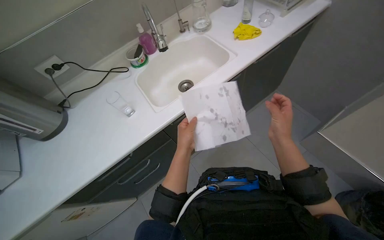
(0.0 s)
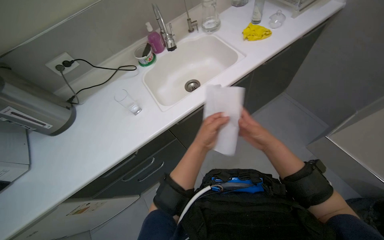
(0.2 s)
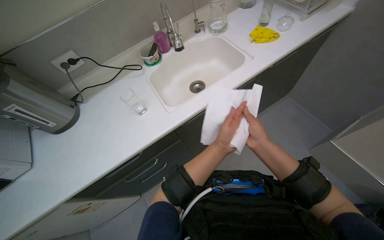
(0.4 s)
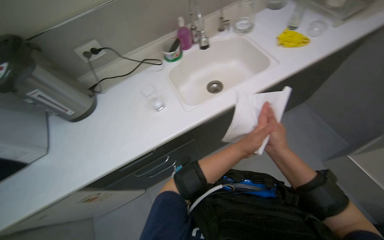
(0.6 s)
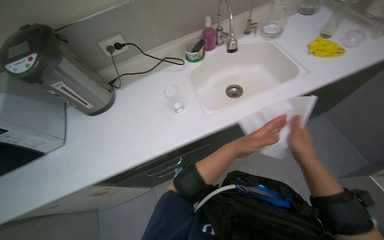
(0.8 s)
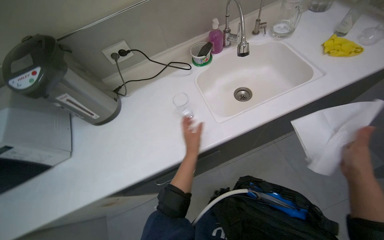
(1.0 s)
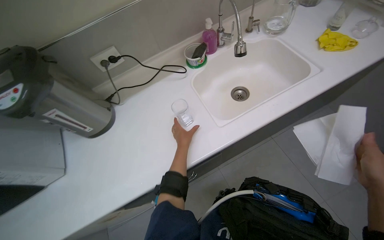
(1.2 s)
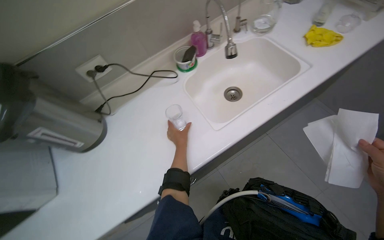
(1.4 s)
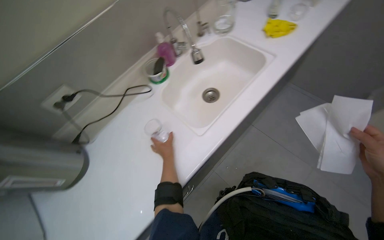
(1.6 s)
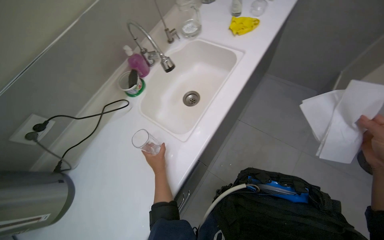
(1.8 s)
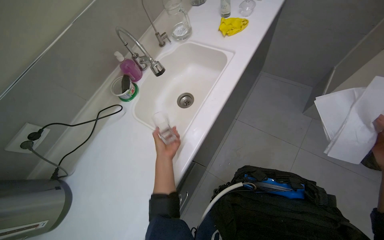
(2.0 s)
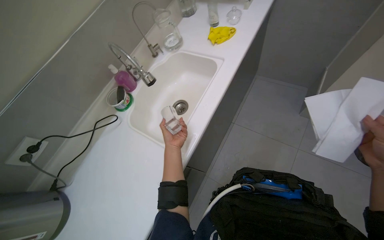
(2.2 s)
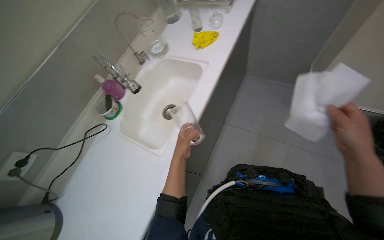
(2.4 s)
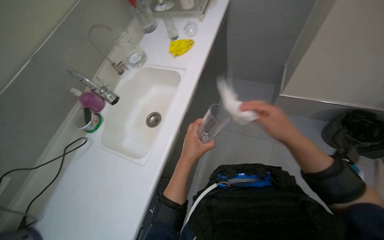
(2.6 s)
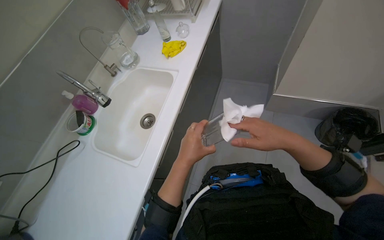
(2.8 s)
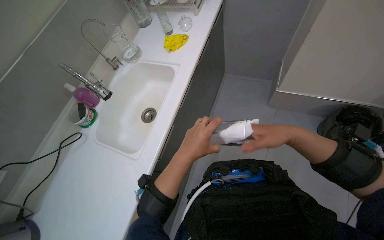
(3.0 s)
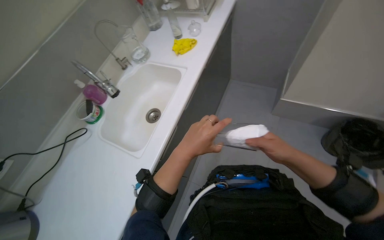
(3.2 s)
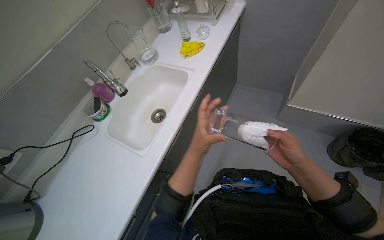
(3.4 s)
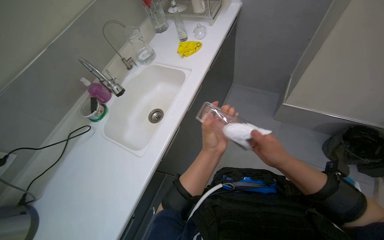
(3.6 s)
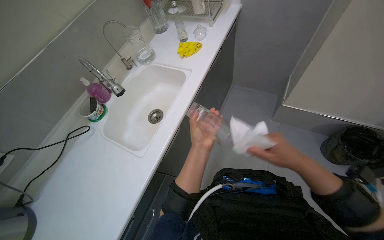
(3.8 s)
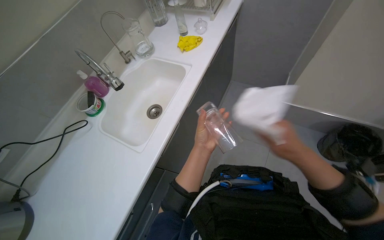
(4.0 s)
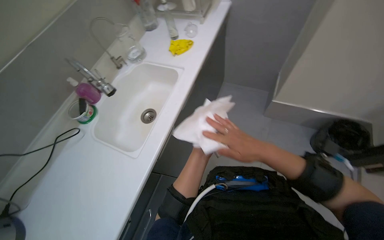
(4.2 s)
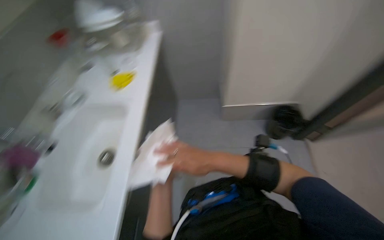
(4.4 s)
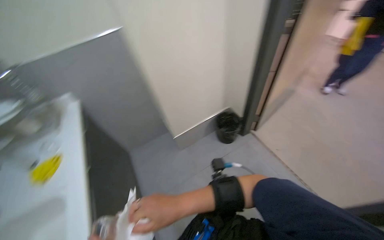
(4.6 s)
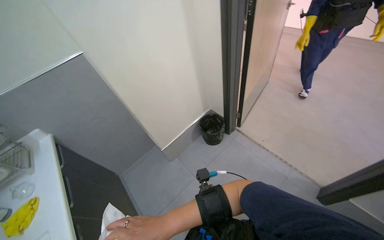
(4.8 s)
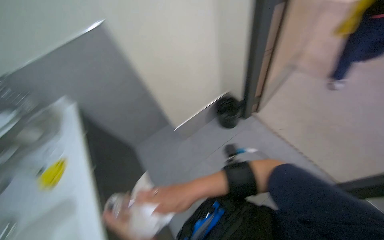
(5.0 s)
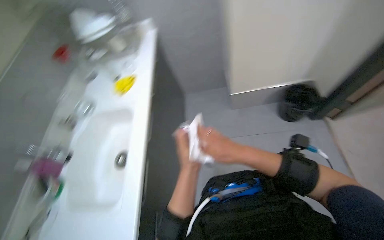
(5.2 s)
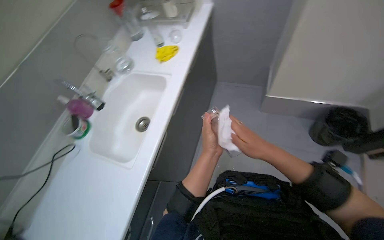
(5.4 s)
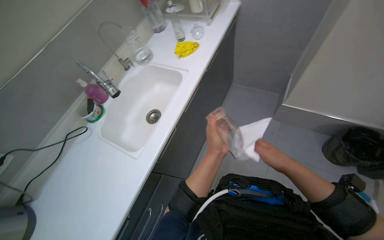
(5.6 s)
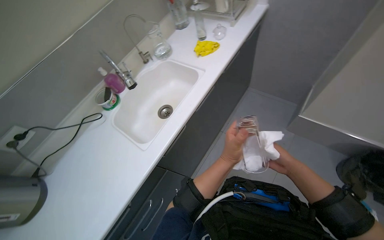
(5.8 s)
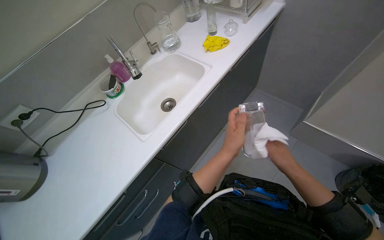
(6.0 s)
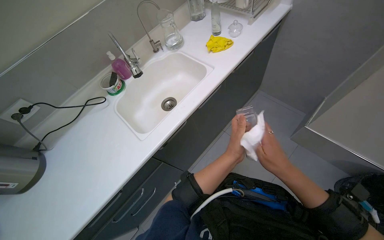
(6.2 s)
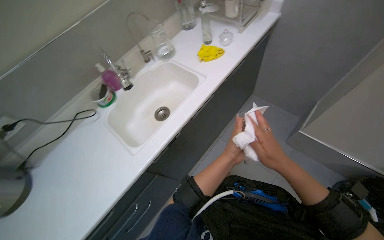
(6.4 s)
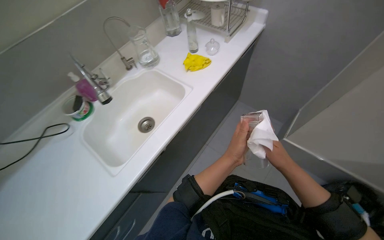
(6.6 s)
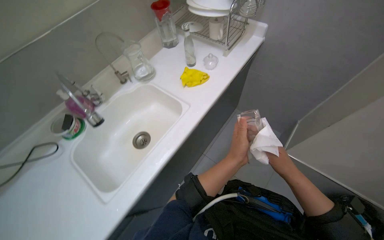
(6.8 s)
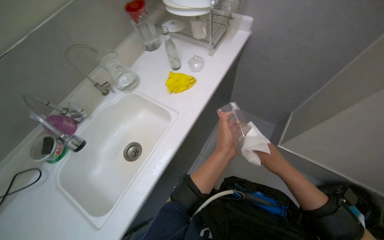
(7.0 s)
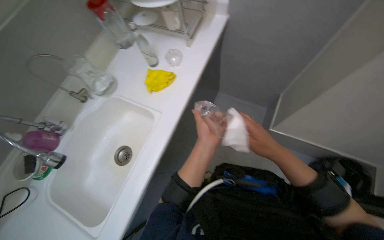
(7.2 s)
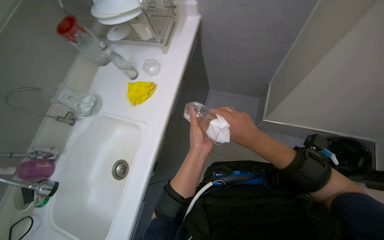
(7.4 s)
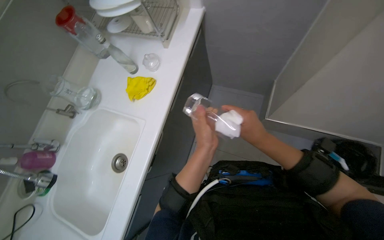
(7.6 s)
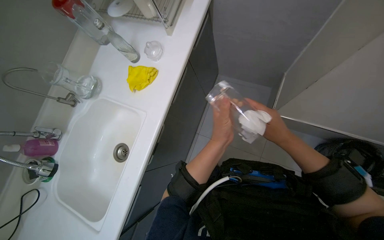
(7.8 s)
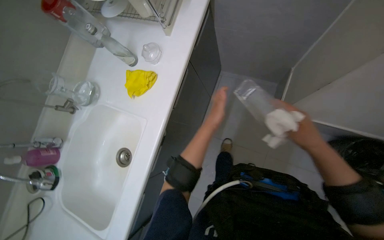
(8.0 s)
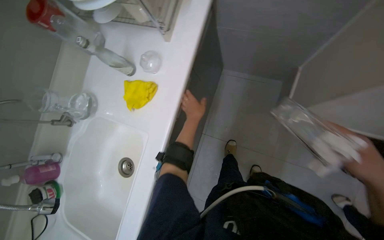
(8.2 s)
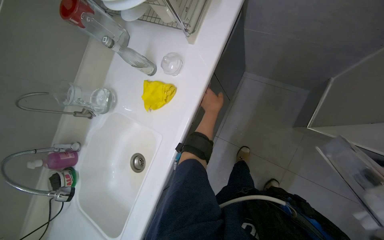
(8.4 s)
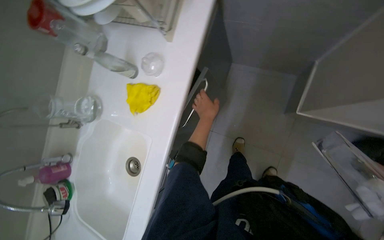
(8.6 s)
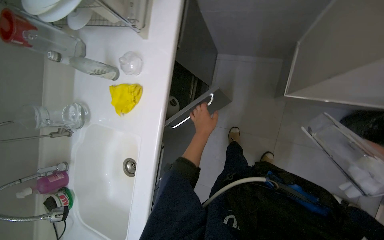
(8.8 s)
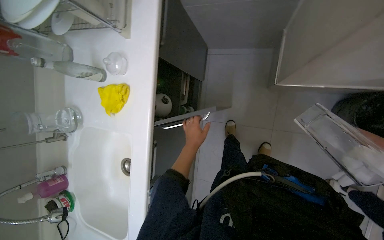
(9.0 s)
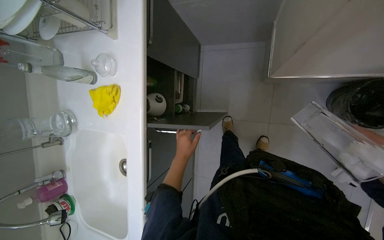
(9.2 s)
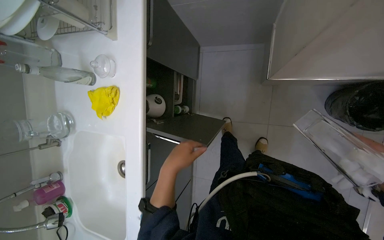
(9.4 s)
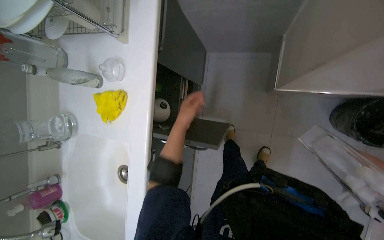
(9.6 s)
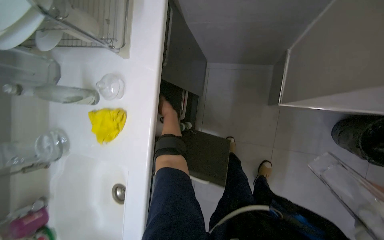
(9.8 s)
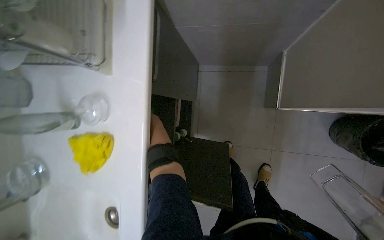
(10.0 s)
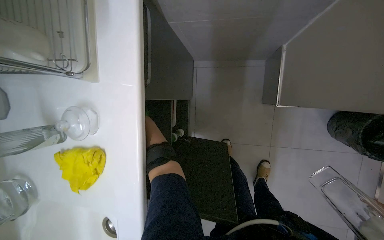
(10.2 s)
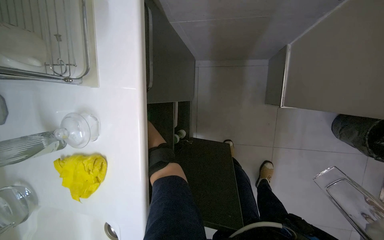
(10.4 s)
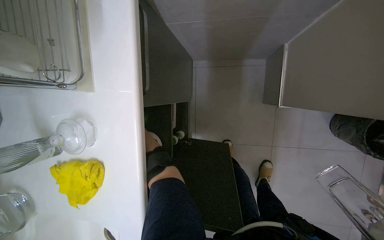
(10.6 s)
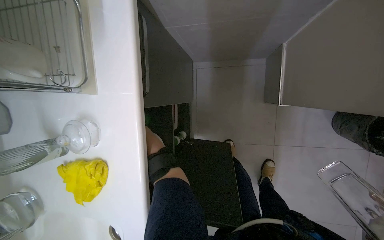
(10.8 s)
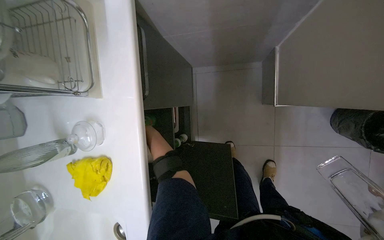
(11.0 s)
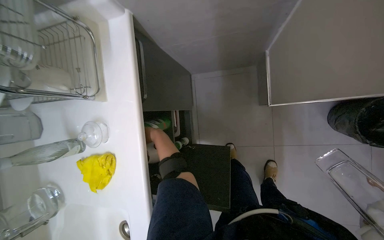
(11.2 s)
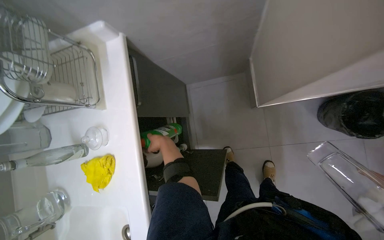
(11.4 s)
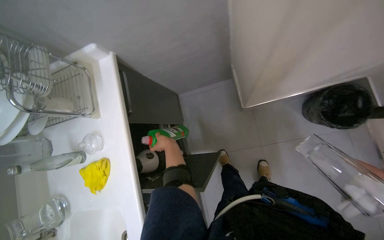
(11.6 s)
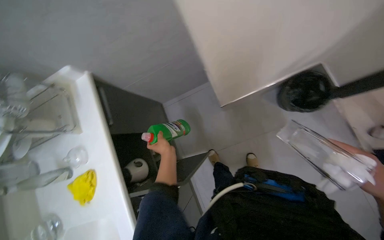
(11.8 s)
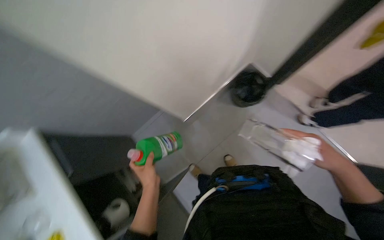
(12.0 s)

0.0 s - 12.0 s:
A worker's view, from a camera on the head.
Job: cleaning kitchen.
The whole recording: Drying glasses with paper towels. The worker dries multiple glasses using paper towels.
1.6 s - 3.0 s: The left hand heads to the right, nearer to the camera and up the picture, covering roughly 50 cm.
3.0 s - 4.4 s: The head turns to the right by roughly 20 degrees. The right hand is displaced to the left by about 15 cm.
4.4 s - 6.0 s: The wearer looks roughly 35 degrees further to the left. The view tilts some 15 degrees downward.
6.0 s - 7.6 s: The head travels about 40 cm. The wearer looks about 25 degrees further to the right.
7.6 s - 9.0 s: The left hand moves farther from the camera, about 20 cm.
9.0 s - 10.4 s: The left hand moves nearer and farther over roughly 40 cm, changing direction 2 times.
10.4 s - 12.0 s: The head travels approximately 50 cm. The wearer looks about 25 degrees further upward. The scene rotates counterclockwise by roughly 40 degrees.

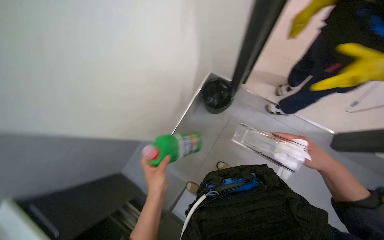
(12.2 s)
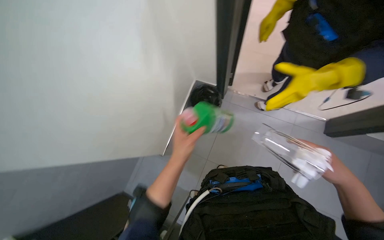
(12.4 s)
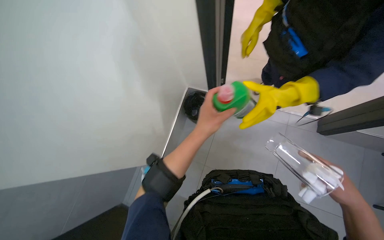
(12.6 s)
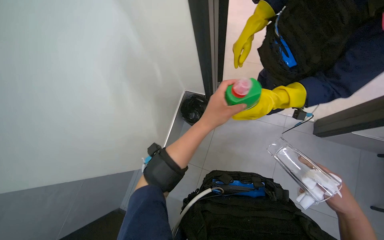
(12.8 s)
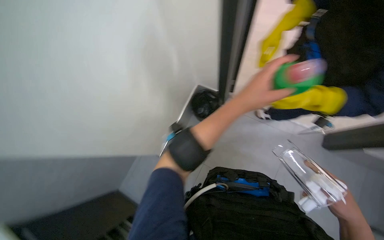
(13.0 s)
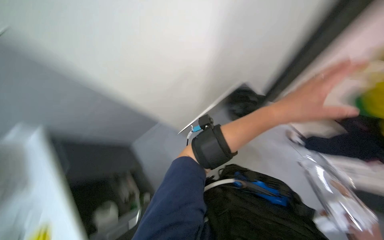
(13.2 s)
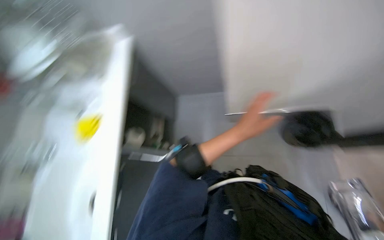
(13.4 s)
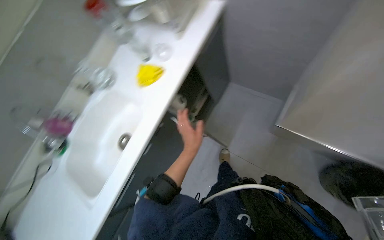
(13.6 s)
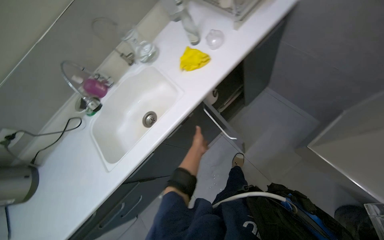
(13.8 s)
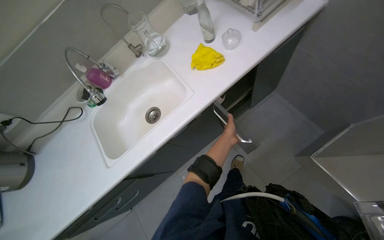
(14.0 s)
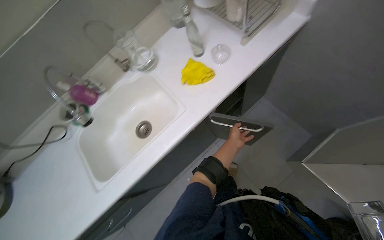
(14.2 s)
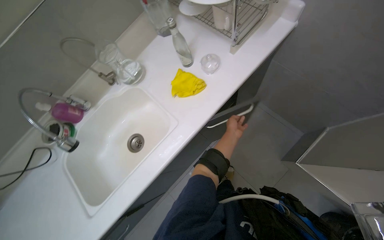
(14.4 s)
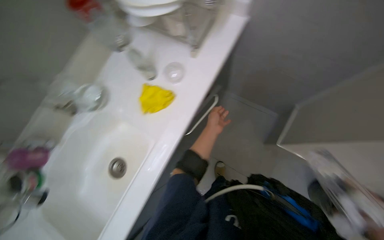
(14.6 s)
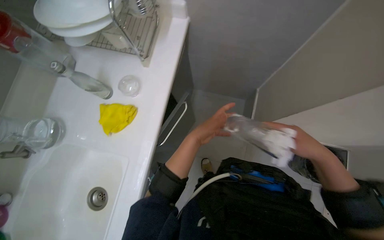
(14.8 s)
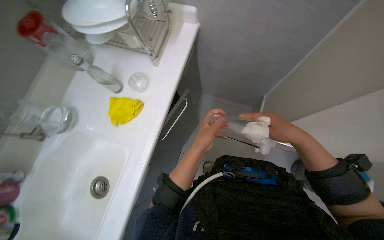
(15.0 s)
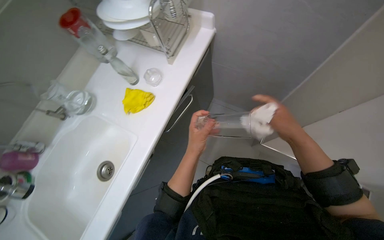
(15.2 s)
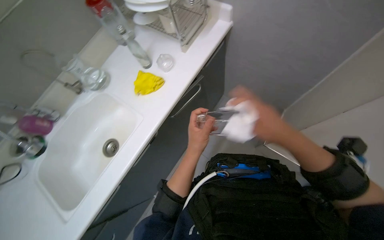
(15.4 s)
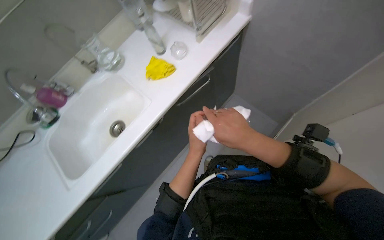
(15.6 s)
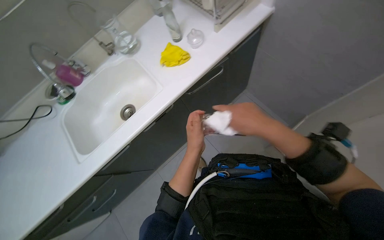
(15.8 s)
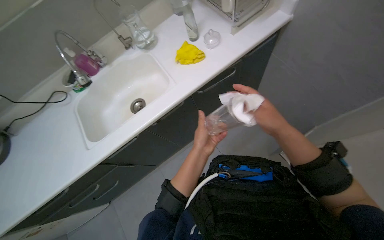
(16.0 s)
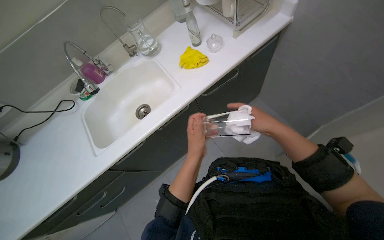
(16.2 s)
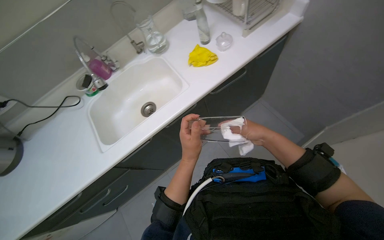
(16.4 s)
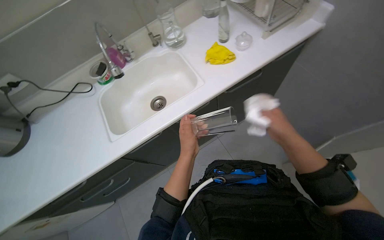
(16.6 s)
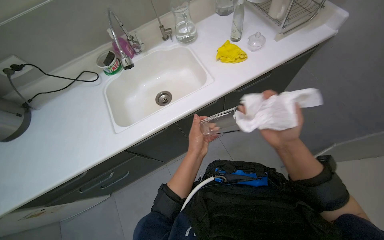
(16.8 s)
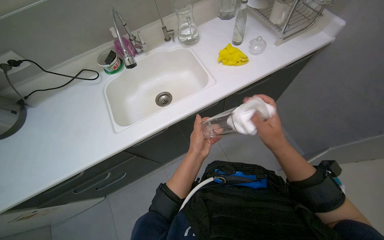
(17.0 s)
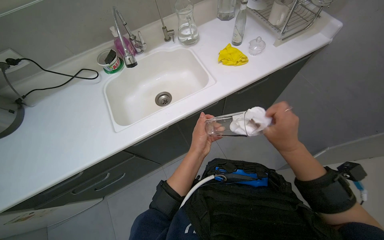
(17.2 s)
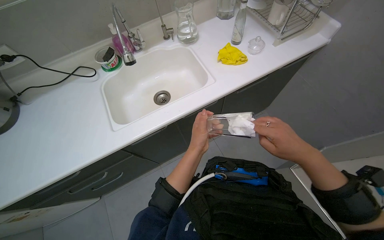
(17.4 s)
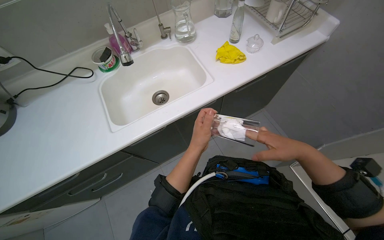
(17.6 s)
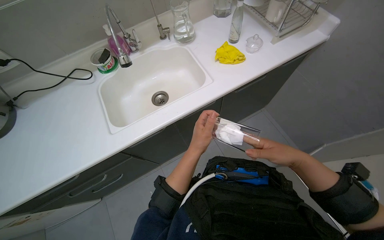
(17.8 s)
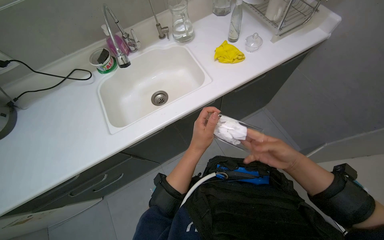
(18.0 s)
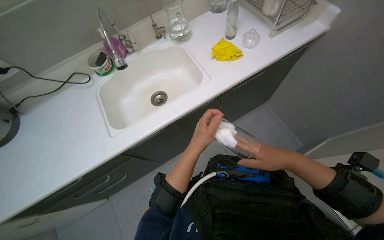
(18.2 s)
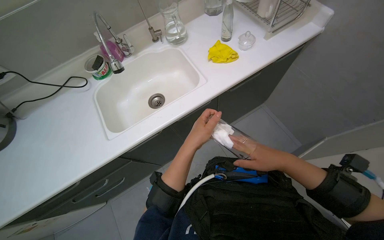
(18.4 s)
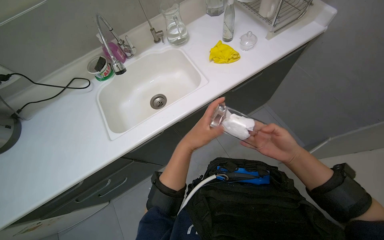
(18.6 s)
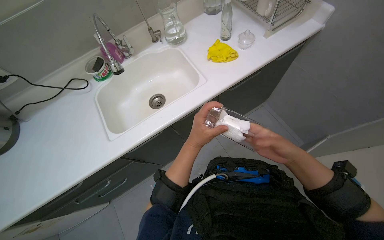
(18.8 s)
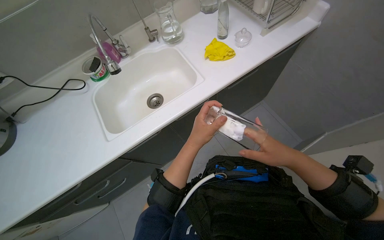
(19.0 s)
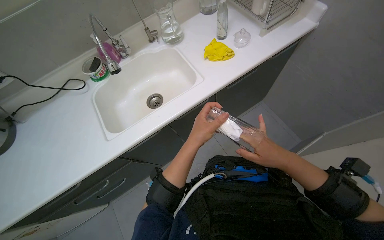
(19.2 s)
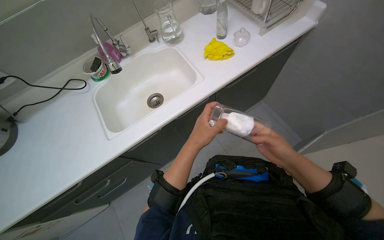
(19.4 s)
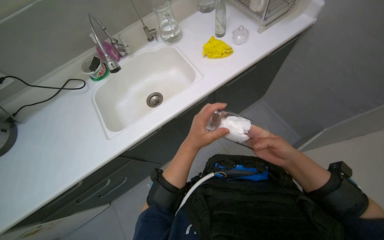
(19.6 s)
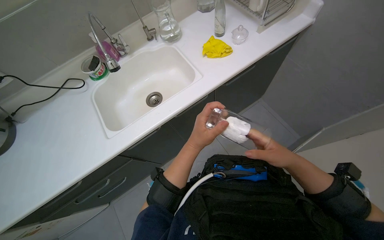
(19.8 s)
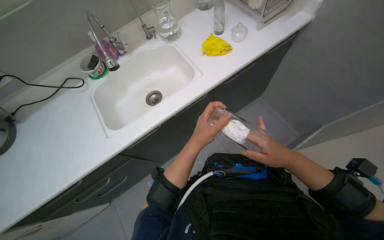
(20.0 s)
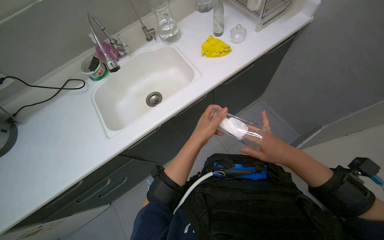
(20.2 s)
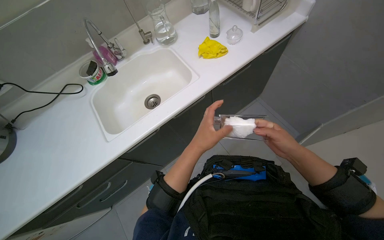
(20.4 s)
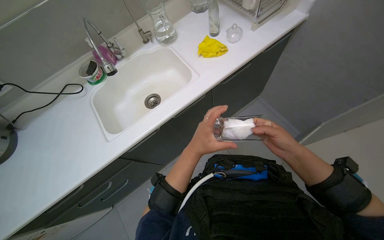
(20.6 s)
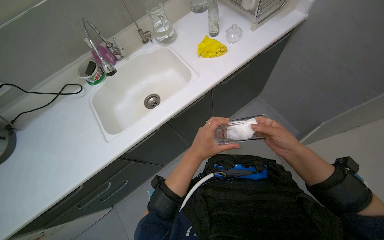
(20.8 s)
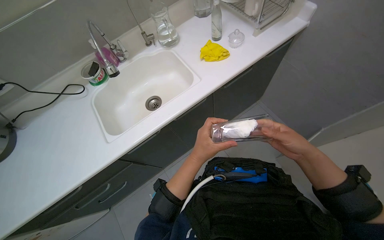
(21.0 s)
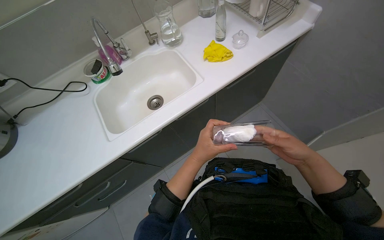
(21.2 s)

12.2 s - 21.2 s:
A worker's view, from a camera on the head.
Job: cleaning kitchen.
The whole recording: Drying glasses with paper towels. The worker dries multiple glasses using paper towels.
12.2 s - 13.8 s: The wearer looks about 45 degrees further to the left.
13.8 s - 15.2 s: The wearer's head swings some 25 degrees to the right.
15.2 s - 16.6 s: The head rotates about 35 degrees to the left.
16.6 s - 19.8 s: The hands work in one place, with small movements.
19.8 s - 21.2 s: The hands stay close to where they were, moving slightly.
